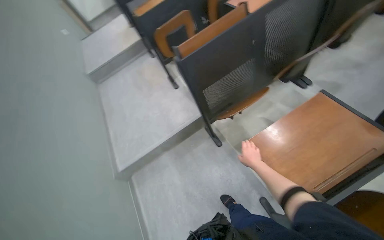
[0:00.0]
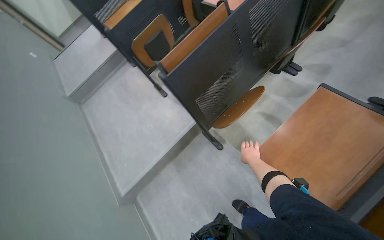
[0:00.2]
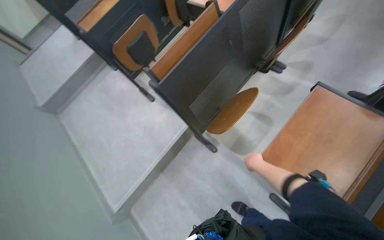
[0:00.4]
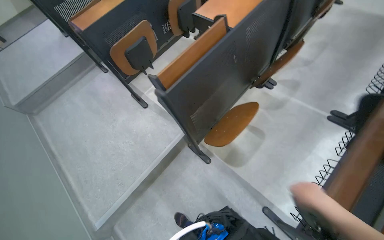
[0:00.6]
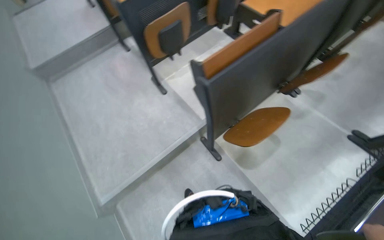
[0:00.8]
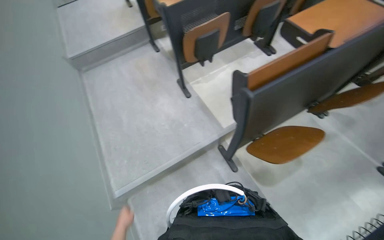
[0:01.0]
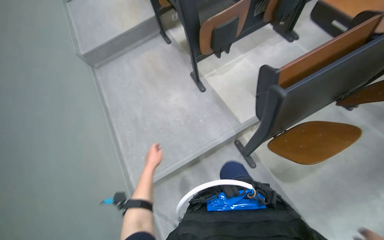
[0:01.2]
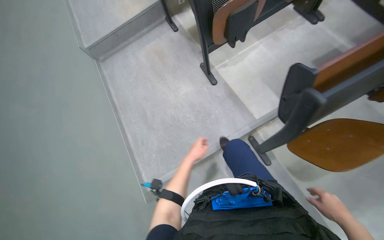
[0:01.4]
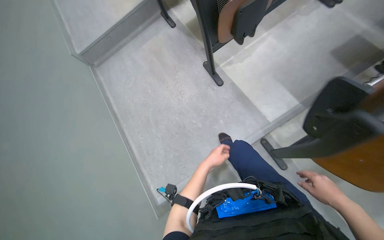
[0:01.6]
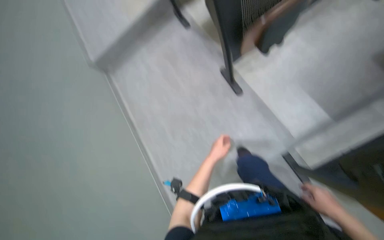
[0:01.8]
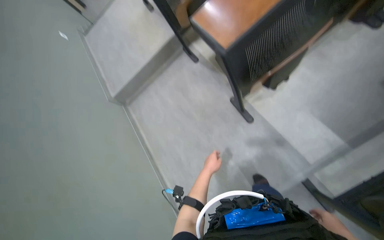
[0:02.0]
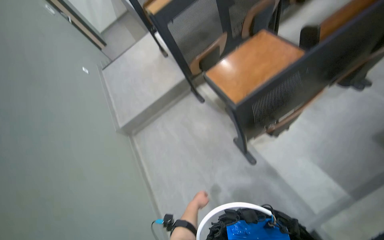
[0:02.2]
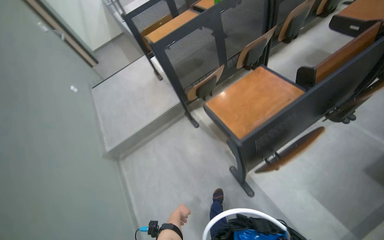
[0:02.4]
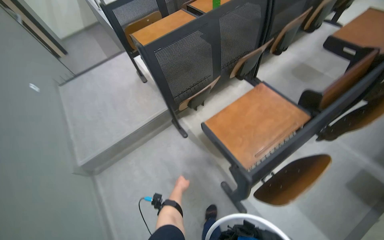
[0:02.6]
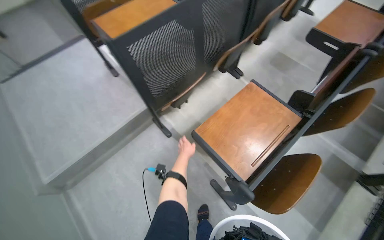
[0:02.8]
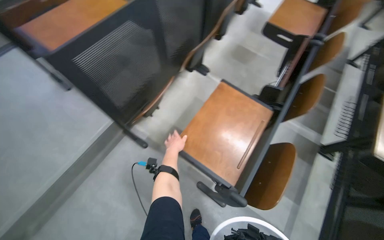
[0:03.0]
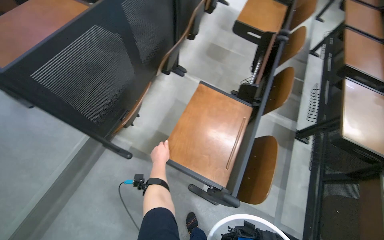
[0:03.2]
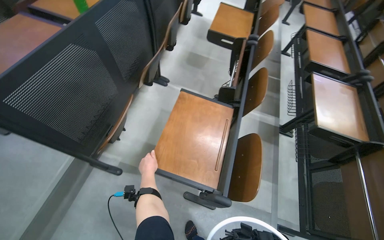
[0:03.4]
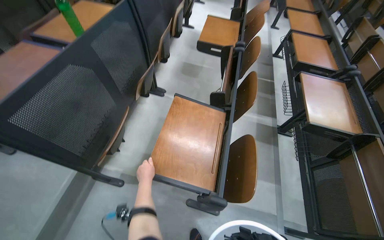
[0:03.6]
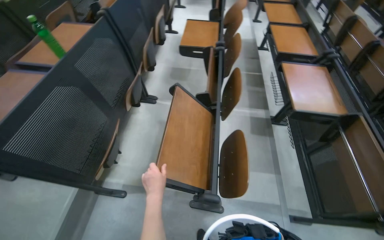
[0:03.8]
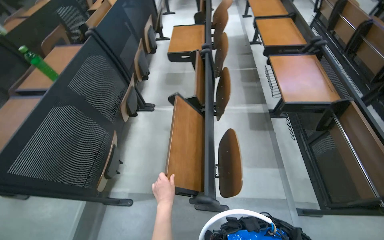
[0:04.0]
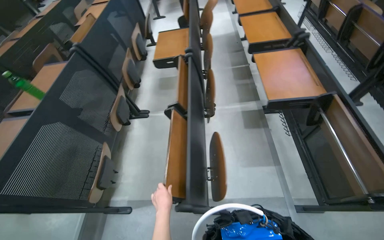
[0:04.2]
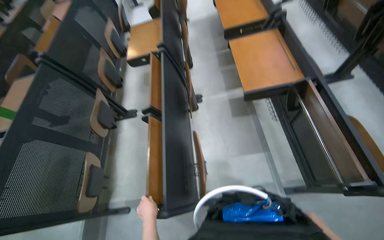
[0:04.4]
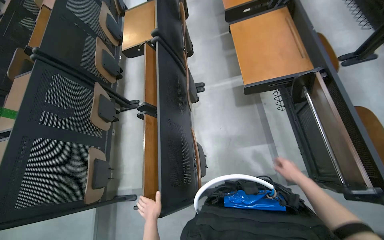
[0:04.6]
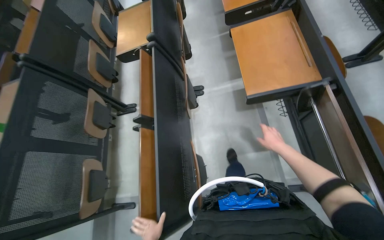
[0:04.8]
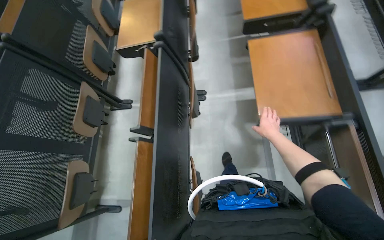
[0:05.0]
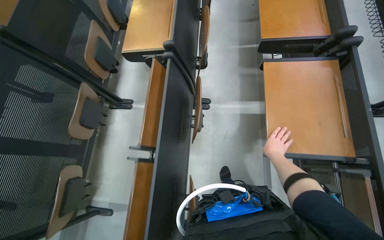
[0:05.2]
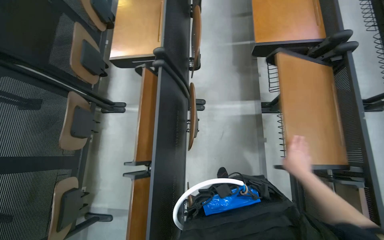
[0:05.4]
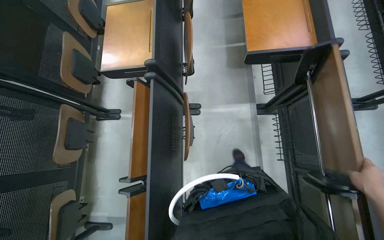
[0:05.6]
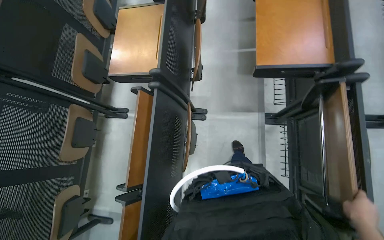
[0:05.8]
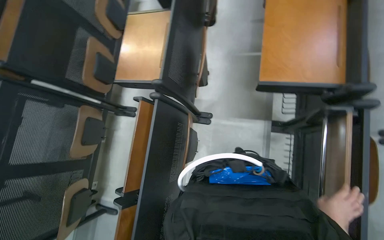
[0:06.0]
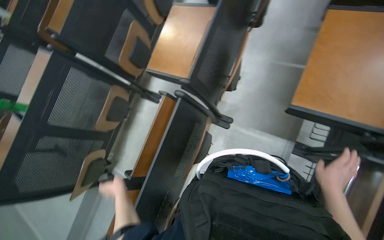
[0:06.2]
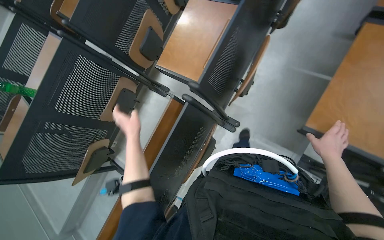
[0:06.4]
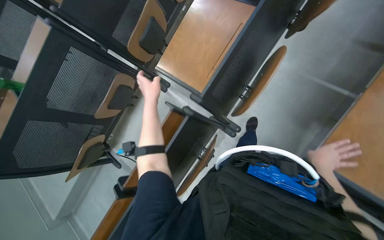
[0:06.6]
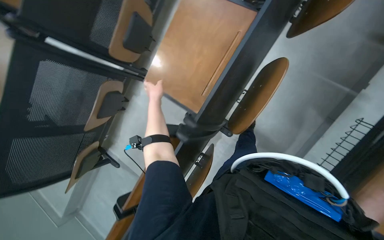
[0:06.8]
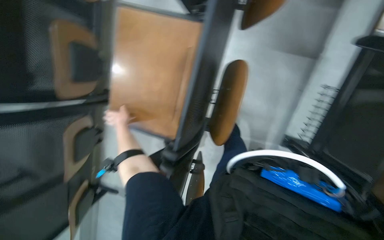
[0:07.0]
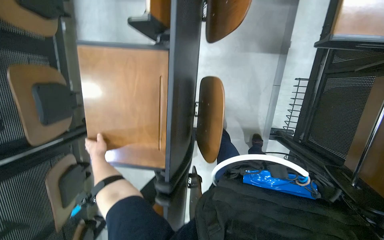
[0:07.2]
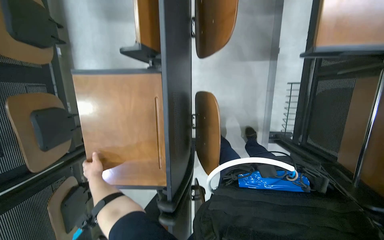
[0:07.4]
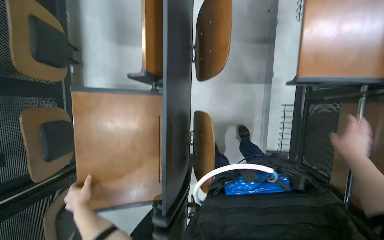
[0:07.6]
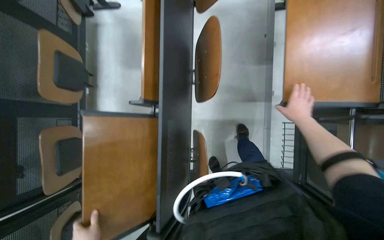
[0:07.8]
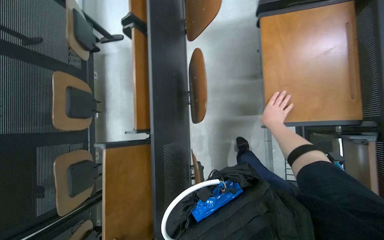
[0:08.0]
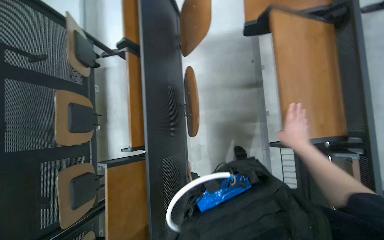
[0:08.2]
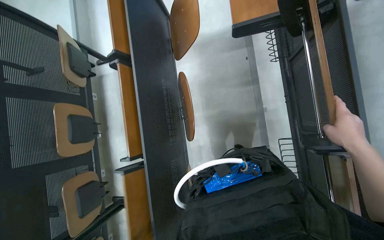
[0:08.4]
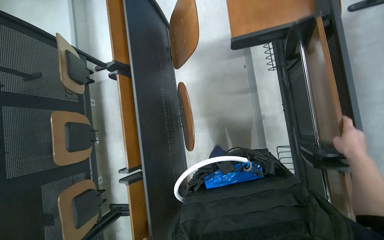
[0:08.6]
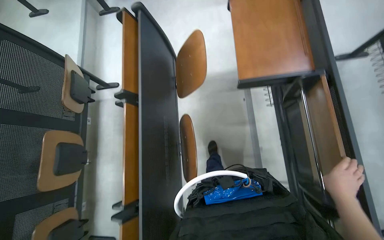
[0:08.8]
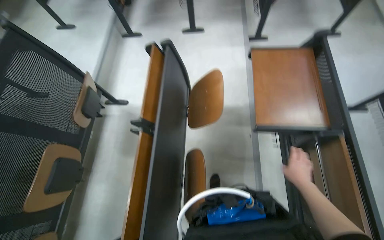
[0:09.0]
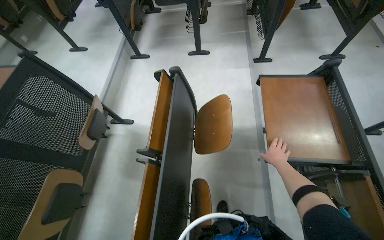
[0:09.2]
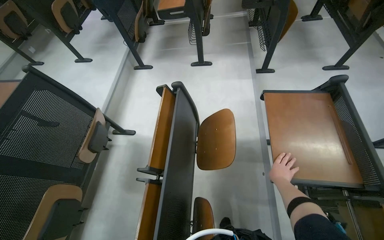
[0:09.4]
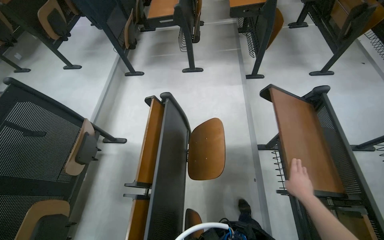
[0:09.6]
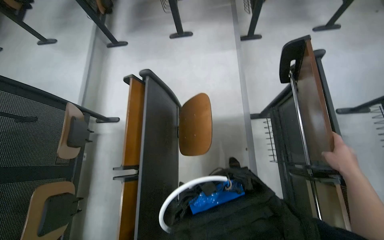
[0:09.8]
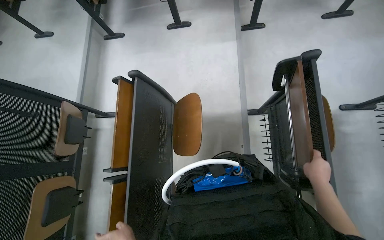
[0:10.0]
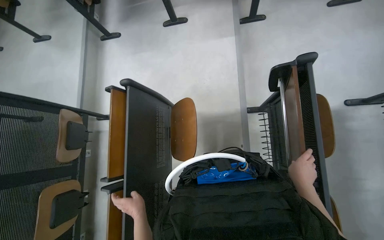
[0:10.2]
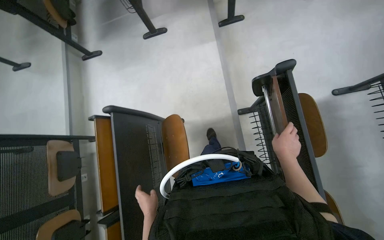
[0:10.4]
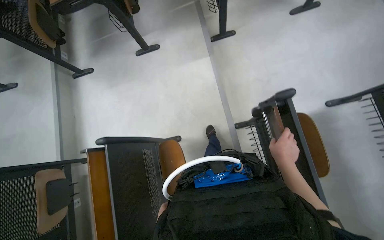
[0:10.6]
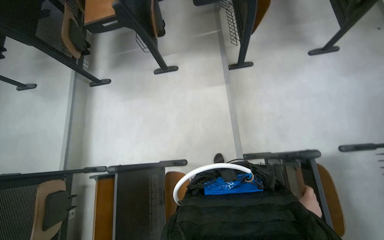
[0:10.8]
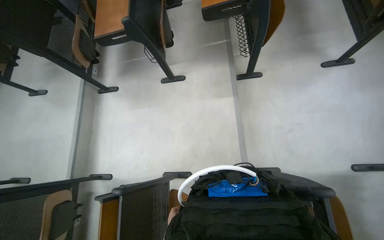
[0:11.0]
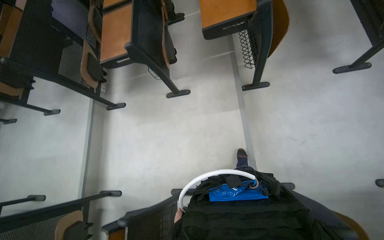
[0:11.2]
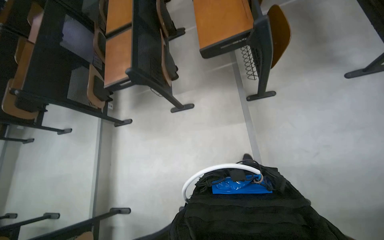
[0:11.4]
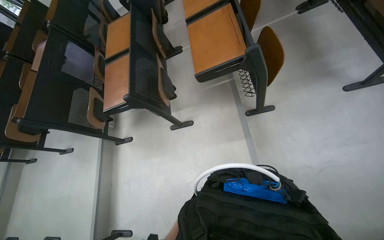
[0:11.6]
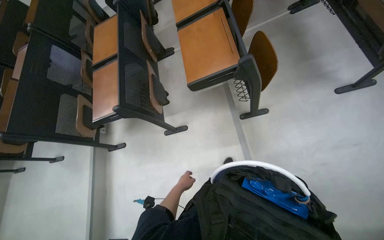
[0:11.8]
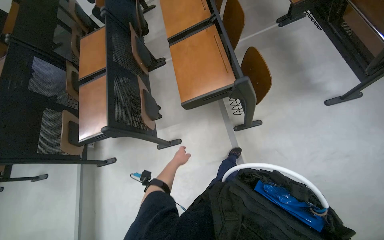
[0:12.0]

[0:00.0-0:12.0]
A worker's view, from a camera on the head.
Job: organizing items.
The whole recording: Folding classroom desks. The worker clears bottles from desks and folds classroom desks.
0:00.0 to 0:01.6: The camera travels some 90 cm. The camera pitches downward, by some 15 degrees.
0:01.6 to 0:03.0: The camera is carried some 1 m. The head turns to the right by about 25 degrees.
0:03.0 to 0:04.4: The head travels to the right, roughly 50 cm. The scene rotates counterclockwise by roughly 45 degrees.
0:04.4 to 0:06.0: The wearer moves about 80 cm. The view tips downward by about 20 degrees.
0:06.0 to 0:07.6: The camera is carried some 80 cm. The wearer looks approximately 15 degrees further downward.
0:07.6 to 0:09.0: The wearer moves about 50 cm. The view tips upward by about 25 degrees.
0:09.0 to 0:10.4: The head travels roughly 60 cm.
0:10.4 to 0:12.0: The camera travels approximately 90 cm. The camera pitches upward, by roughly 15 degrees.

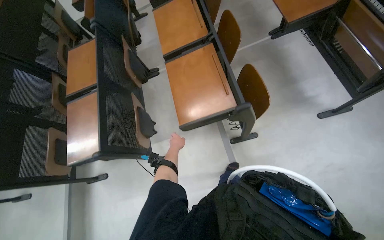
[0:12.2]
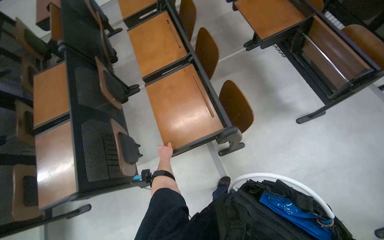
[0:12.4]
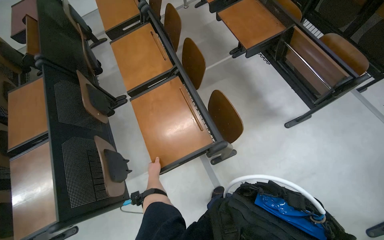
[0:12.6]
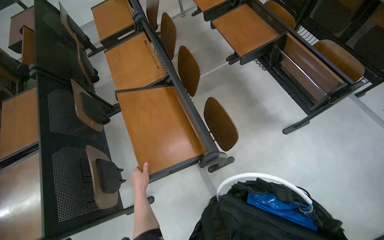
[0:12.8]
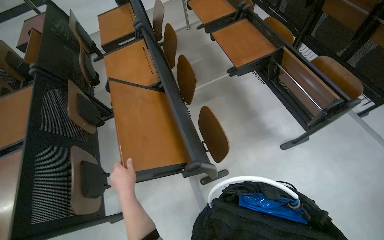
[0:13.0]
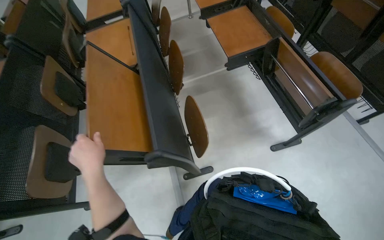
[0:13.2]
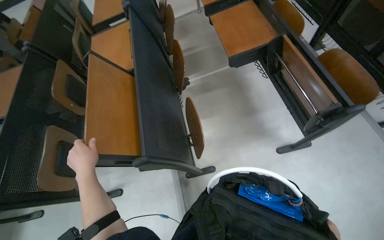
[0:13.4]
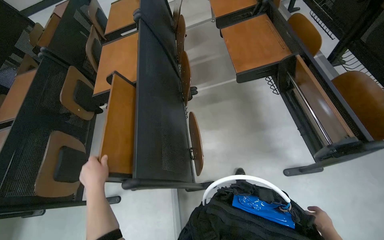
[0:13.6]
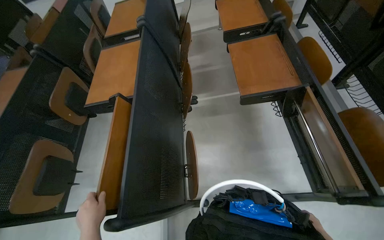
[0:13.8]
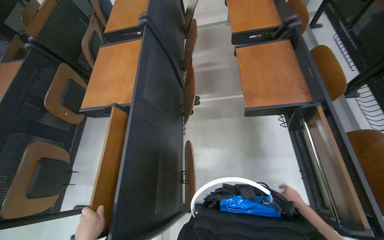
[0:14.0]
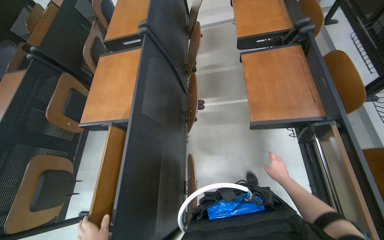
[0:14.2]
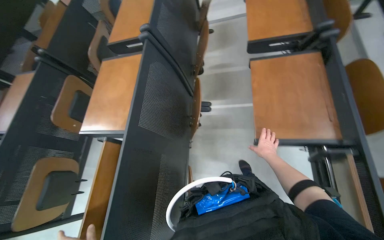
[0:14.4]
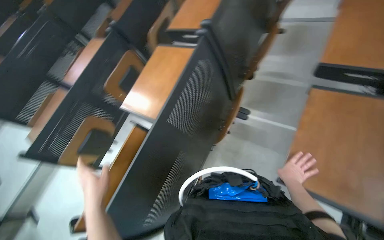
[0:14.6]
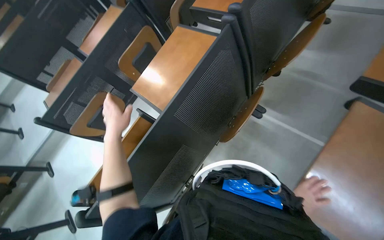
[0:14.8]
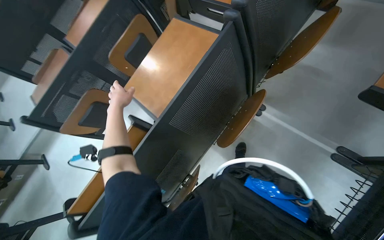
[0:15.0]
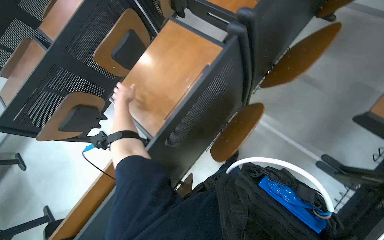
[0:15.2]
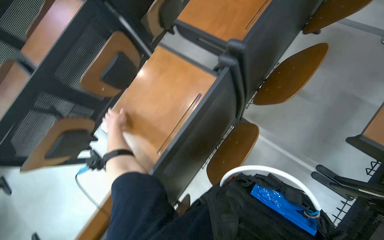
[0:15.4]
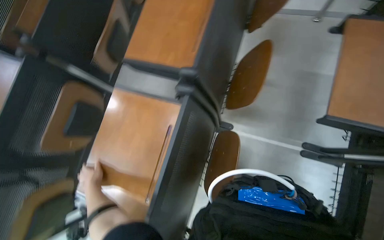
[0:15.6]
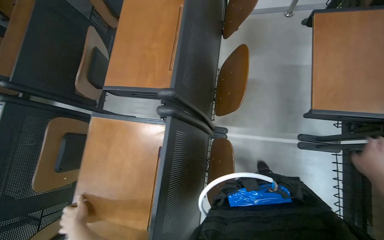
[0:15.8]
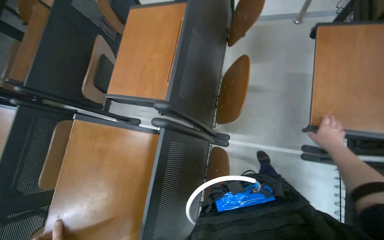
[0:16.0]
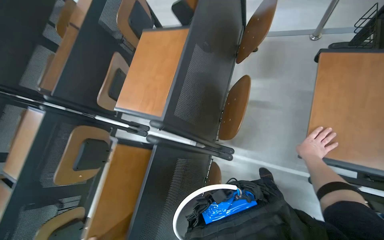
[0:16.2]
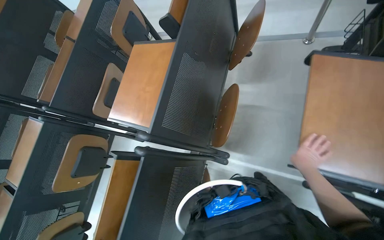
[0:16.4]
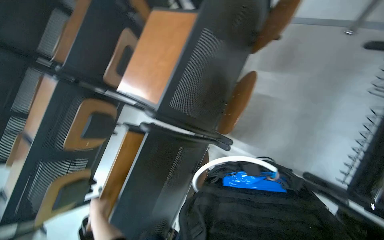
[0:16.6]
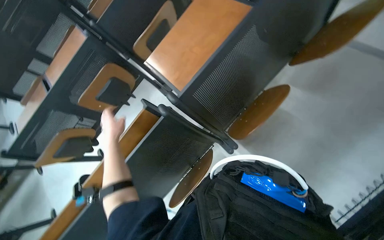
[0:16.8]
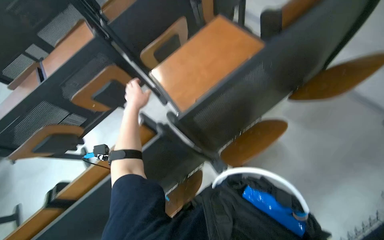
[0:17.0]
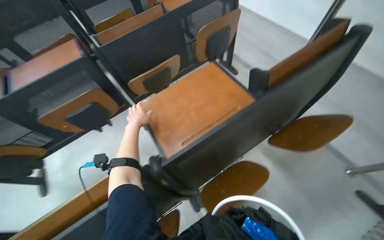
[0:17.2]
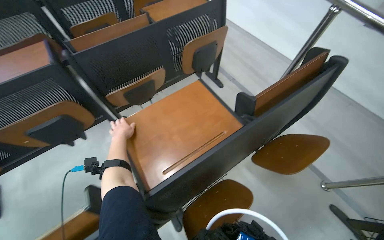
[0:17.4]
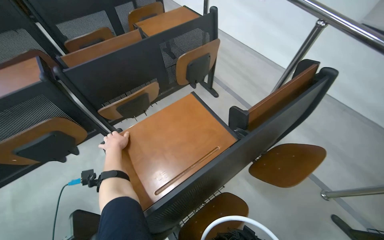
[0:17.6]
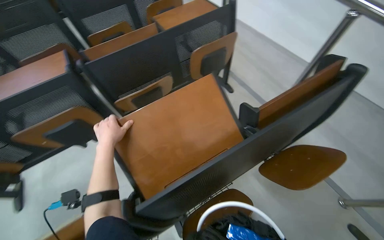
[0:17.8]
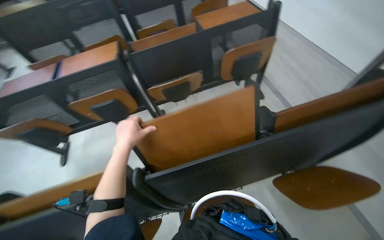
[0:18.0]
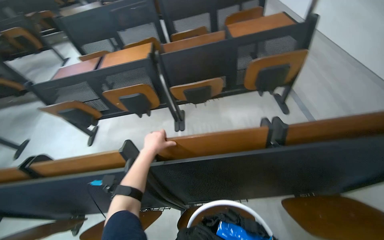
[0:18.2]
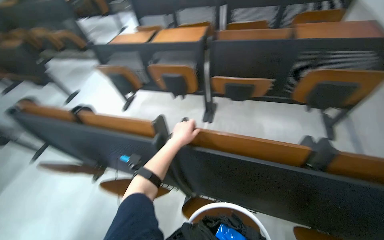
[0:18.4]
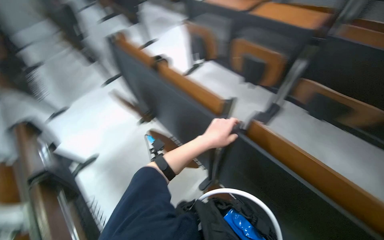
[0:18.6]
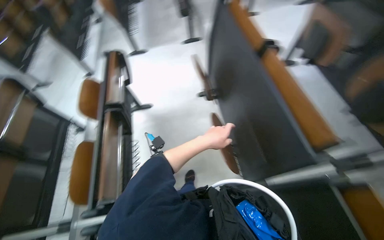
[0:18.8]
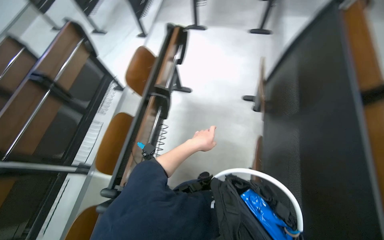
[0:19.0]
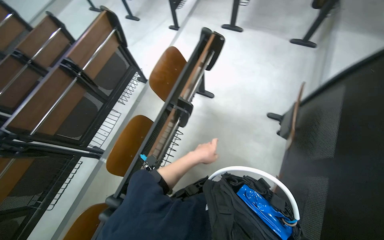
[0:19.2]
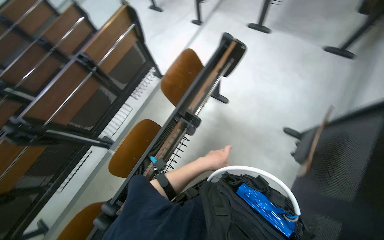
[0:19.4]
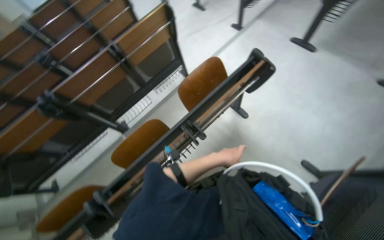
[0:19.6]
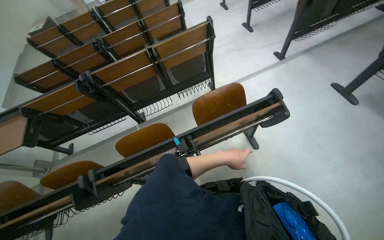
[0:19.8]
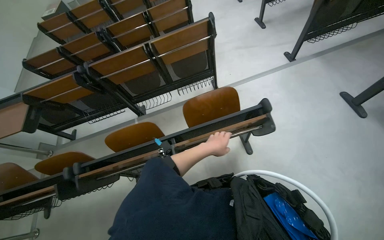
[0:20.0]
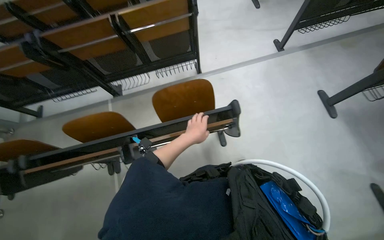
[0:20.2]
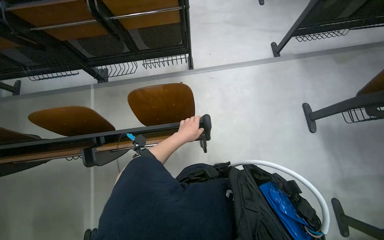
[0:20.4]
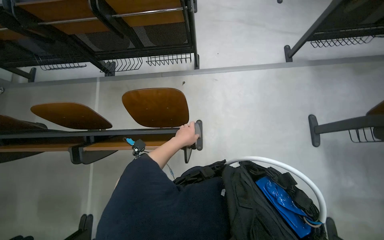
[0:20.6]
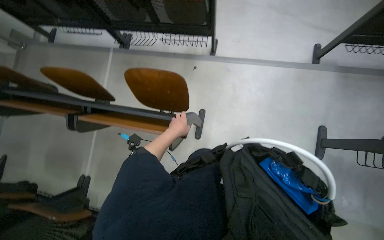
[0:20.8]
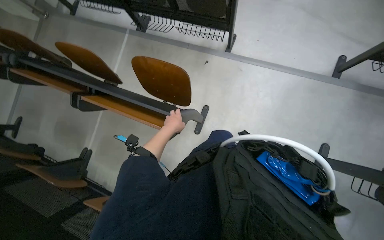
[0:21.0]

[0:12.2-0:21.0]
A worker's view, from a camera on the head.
Job: organizing items.
The whole recording: Folding classroom desks. The worker clears bottles from desks and folds classroom desks.
0:12.2 to 0:13.6: The head travels some 60 cm.
0:13.6 to 0:15.2: The head travels roughly 80 cm. The head turns to the left by approximately 45 degrees. The view tilts about 30 degrees downward.
0:16.6 to 0:18.0: The scene rotates clockwise by approximately 45 degrees.
0:18.0 to 0:19.6: The camera is carried some 90 cm. The wearer looks some 155 degrees further to the left. The view tilts approximately 30 degrees downward.
0:19.6 to 0:21.0: The camera travels some 90 cm. The wearer looks about 60 degrees further to the left. The wearer looks some 25 degrees further downward.
